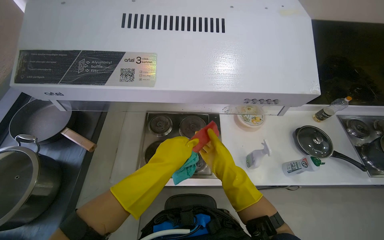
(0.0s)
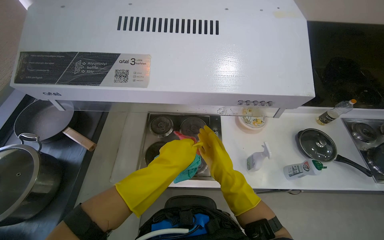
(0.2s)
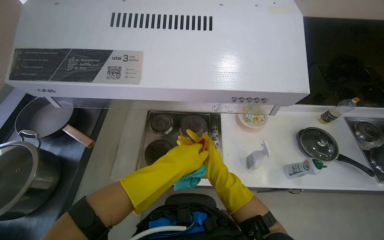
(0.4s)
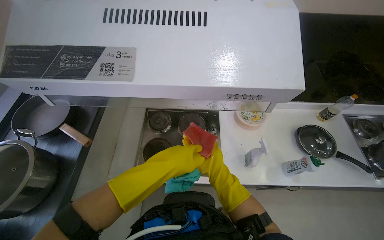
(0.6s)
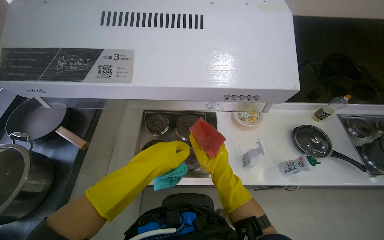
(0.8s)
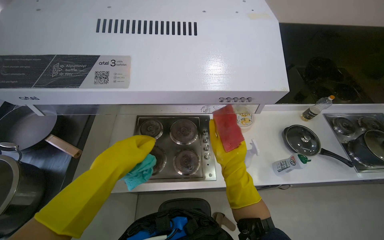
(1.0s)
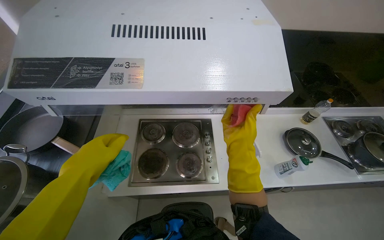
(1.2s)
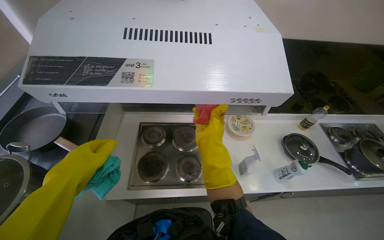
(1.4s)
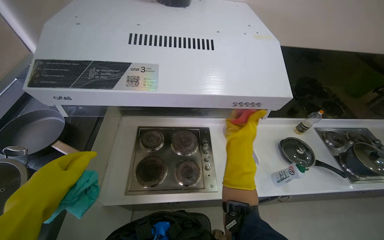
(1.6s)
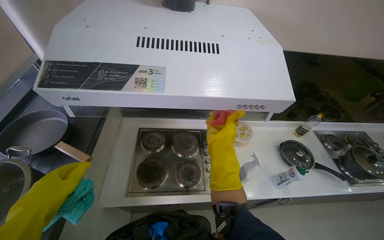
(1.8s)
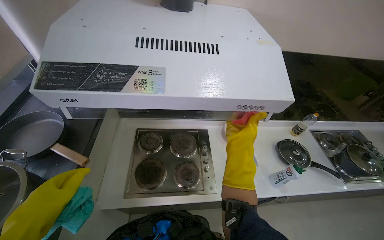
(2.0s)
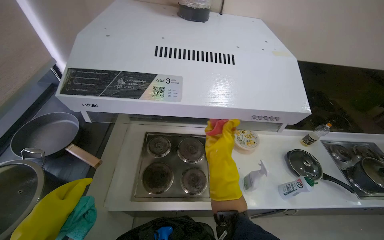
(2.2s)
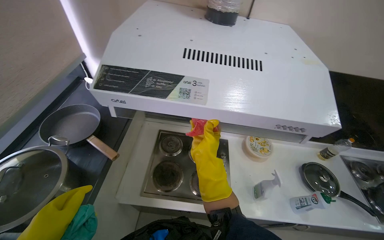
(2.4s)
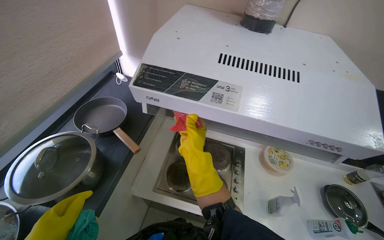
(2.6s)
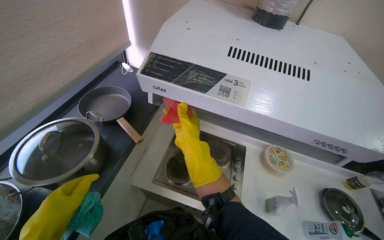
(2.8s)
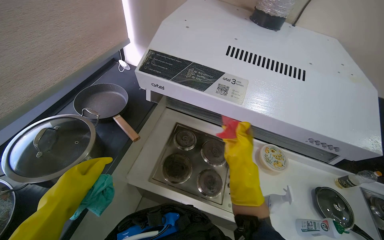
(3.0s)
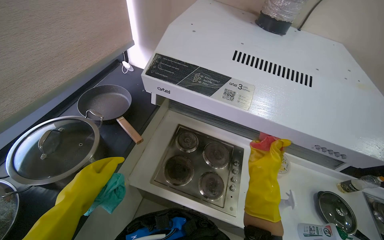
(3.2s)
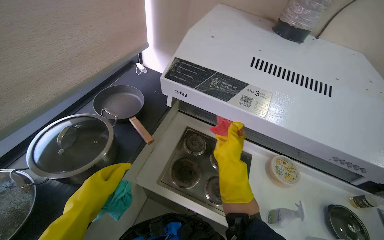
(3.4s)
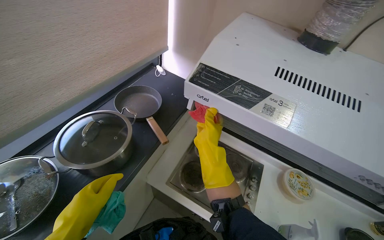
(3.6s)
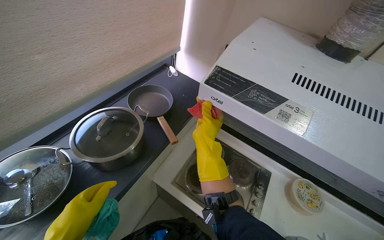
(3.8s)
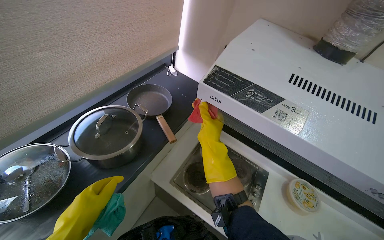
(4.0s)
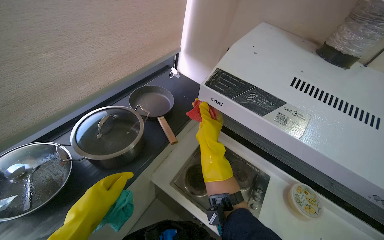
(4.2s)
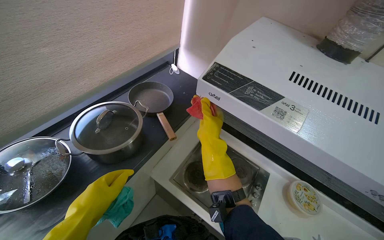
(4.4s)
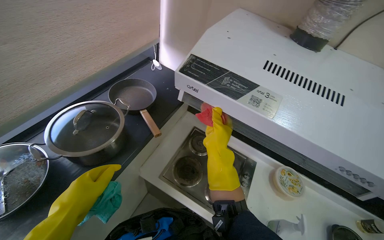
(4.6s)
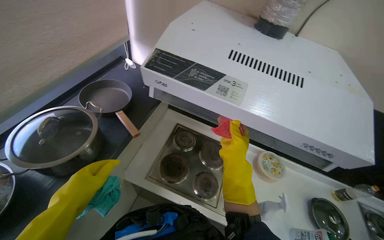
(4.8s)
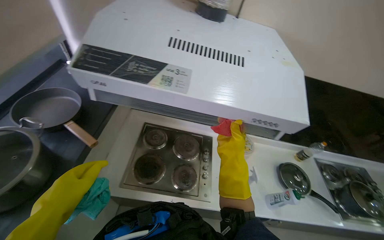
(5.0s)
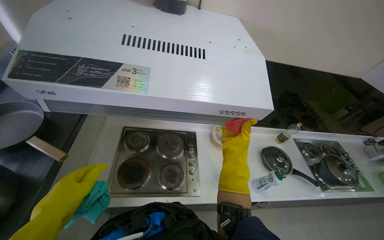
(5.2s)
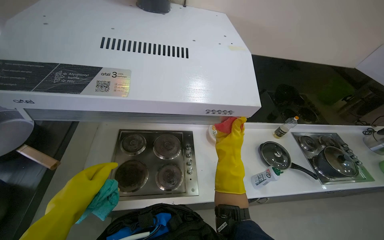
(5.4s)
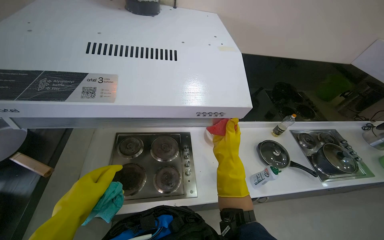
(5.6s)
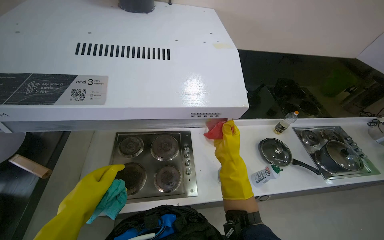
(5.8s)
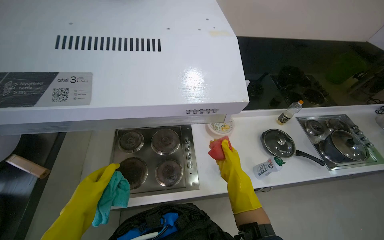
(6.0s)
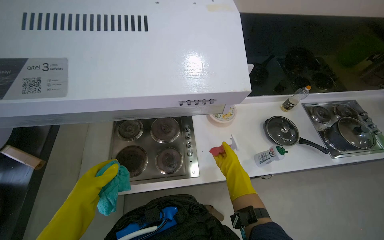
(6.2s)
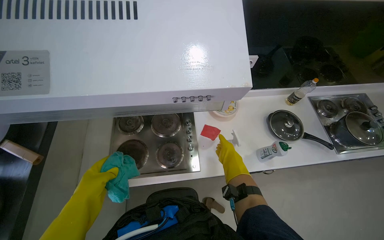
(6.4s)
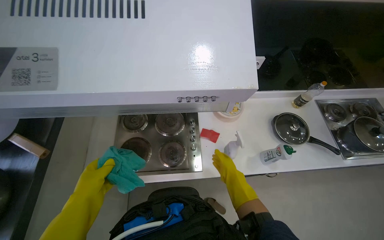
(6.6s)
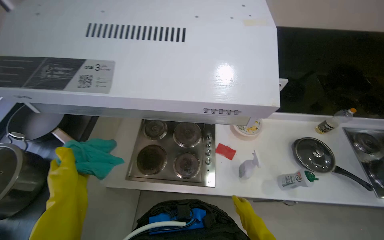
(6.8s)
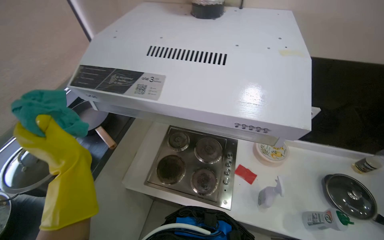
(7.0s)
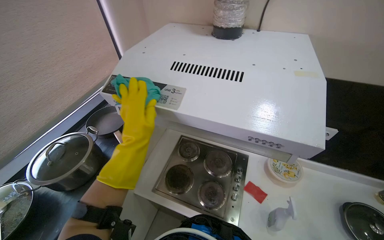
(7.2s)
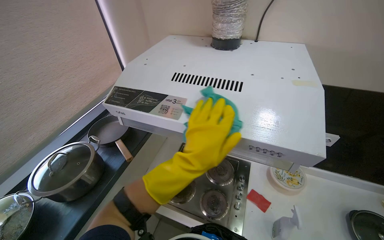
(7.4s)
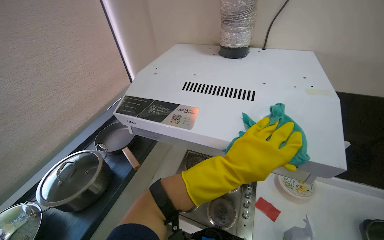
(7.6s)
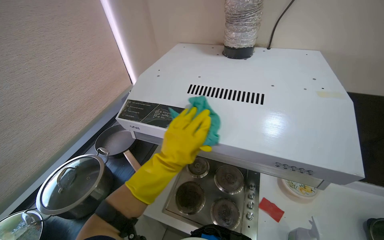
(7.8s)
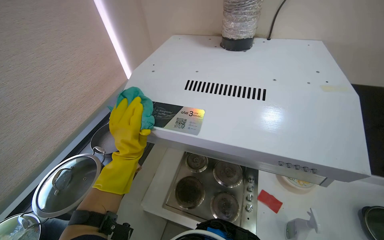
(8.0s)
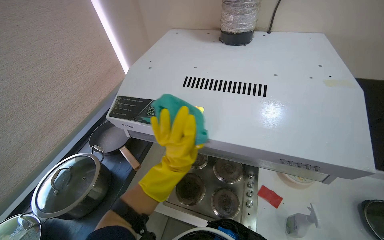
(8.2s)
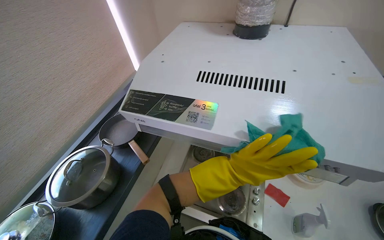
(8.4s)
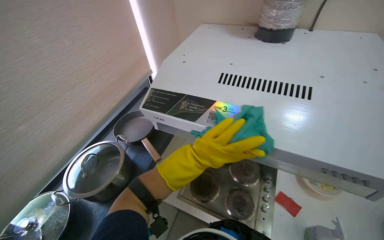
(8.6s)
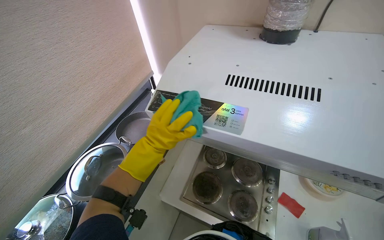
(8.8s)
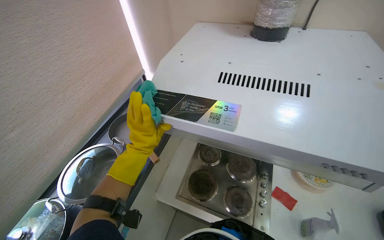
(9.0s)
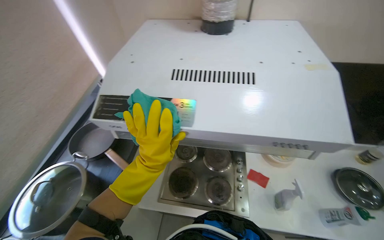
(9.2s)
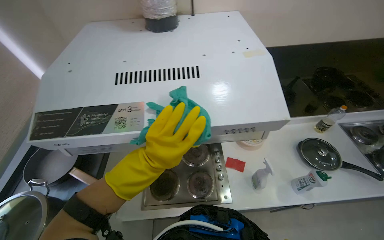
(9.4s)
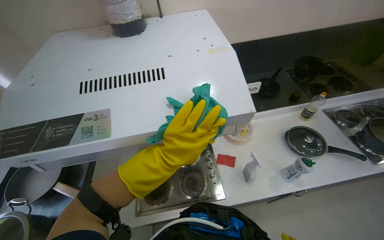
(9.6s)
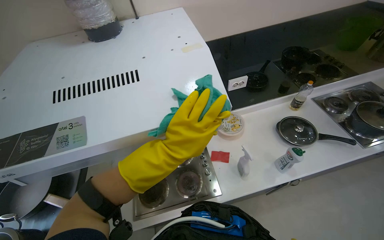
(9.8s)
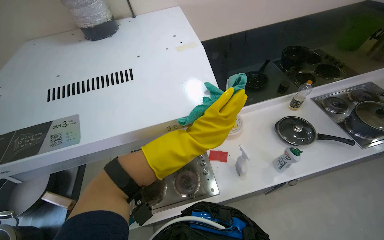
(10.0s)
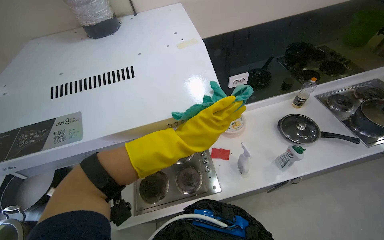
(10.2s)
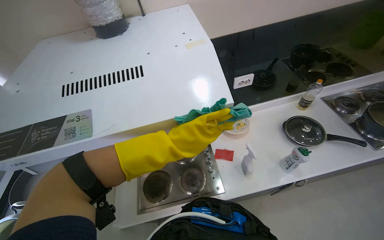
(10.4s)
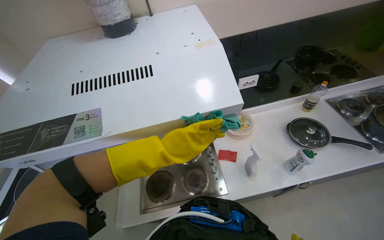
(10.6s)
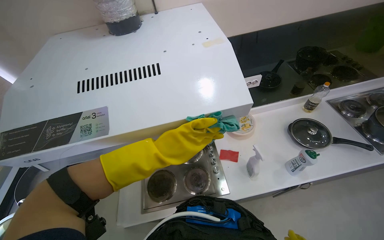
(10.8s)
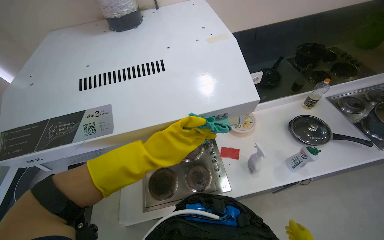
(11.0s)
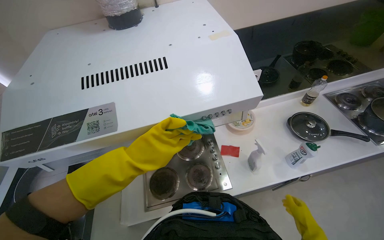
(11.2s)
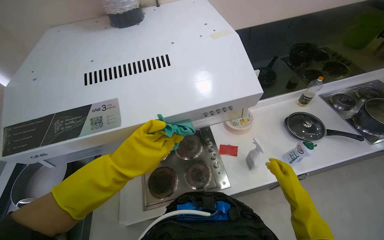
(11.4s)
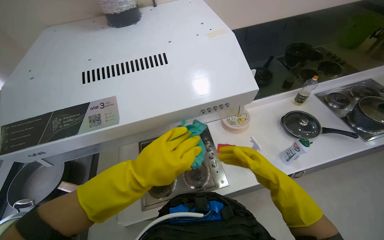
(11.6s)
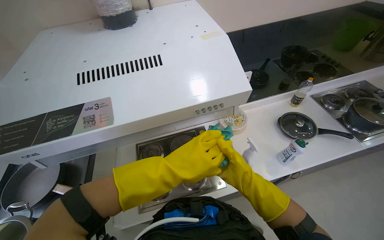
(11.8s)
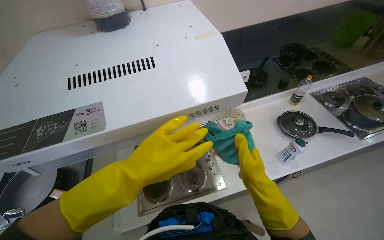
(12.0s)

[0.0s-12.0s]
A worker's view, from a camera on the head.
Job: cleaning kitchen.
The whole recording: Cleaning kitchen range hood. The worker sprays and wipes the kitchen range hood with a cloth and sponge.
0.0s to 1.6s: The left hand shifts approximately 25 cm to the left. Meanwhile the right hand moves nearer to the camera and up the picture, some 15 cm.
1.6s to 3.0s: The right hand reaches about 30 cm to the left, then returns.
3.0s to 4.4s: The right hand moves to the left and up the picture, roughly 20 cm.
4.4s to 6.0s: The wearer's head swings about 40 degrees to the right.
6.0s to 7.6s: The head turns to the left by roughly 30 degrees. The wearer looks roughly 15 degrees further upward. The left hand goes roughly 30 cm to the right and up the picture.
7.6s to 9.0s: The left hand moves left and right over roughly 25 cm, changing direction 2 times.
9.0s to 10.4s: The head turns to the right by about 35 degrees.
10.4s to 12.0s: The left hand shifts some 10 cm to the left.

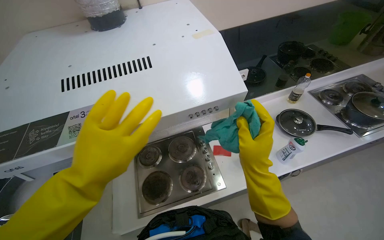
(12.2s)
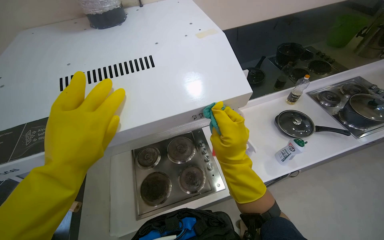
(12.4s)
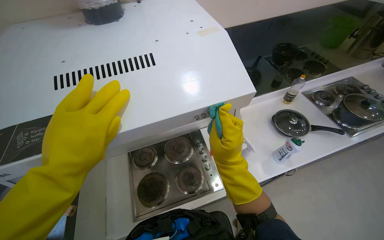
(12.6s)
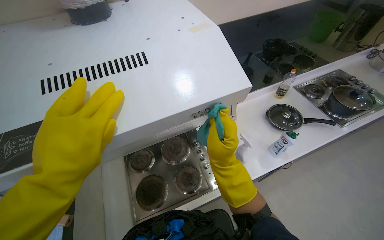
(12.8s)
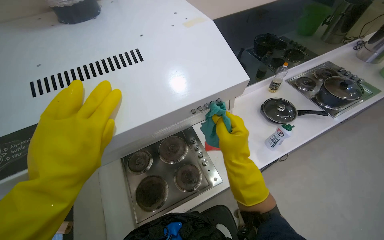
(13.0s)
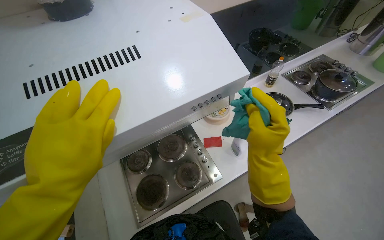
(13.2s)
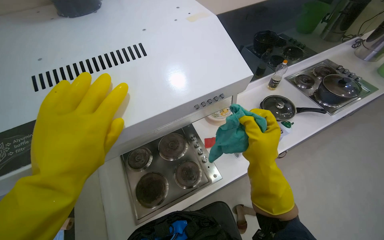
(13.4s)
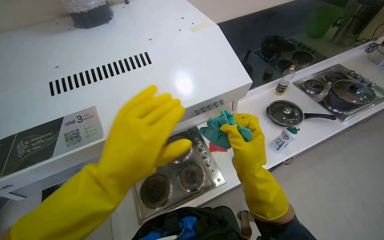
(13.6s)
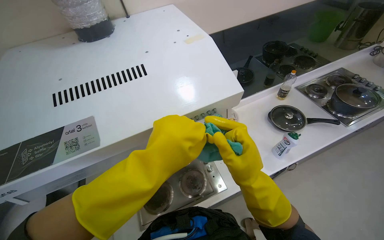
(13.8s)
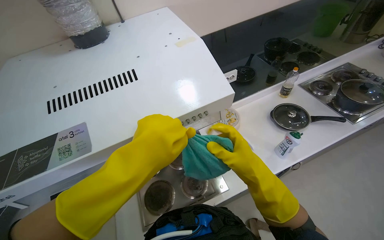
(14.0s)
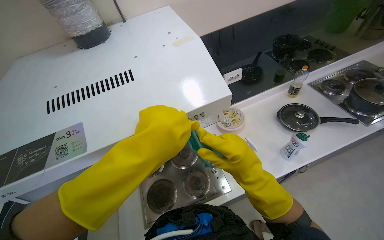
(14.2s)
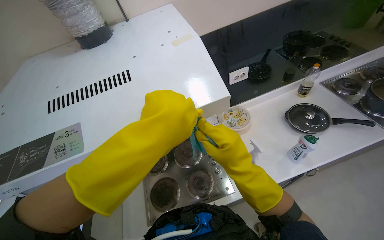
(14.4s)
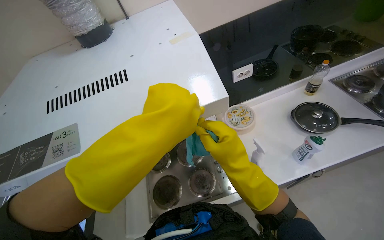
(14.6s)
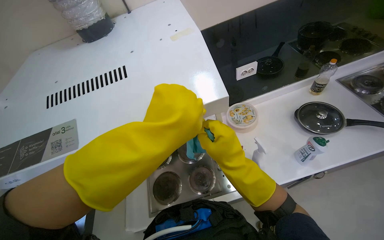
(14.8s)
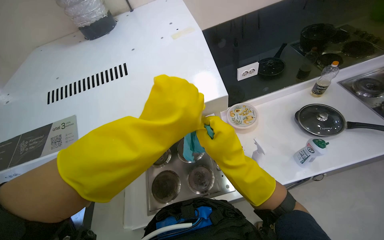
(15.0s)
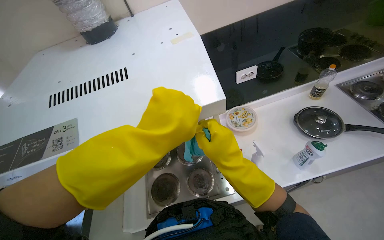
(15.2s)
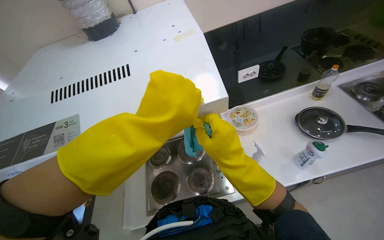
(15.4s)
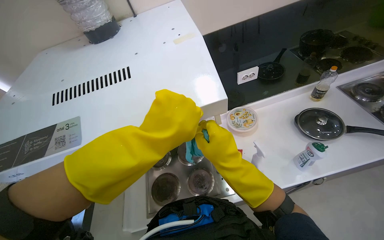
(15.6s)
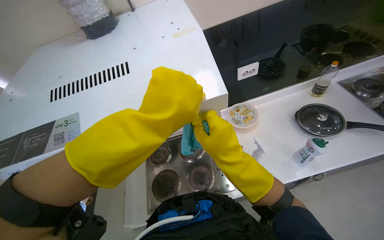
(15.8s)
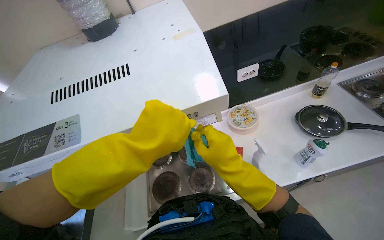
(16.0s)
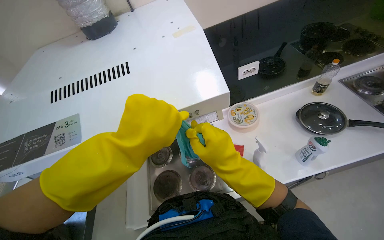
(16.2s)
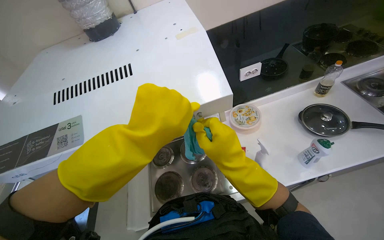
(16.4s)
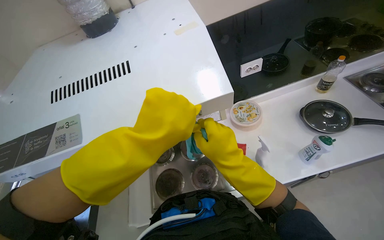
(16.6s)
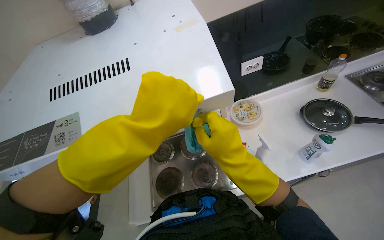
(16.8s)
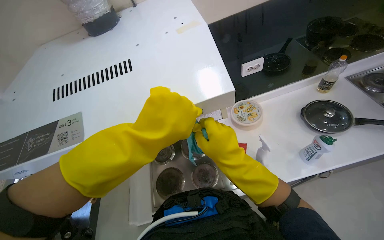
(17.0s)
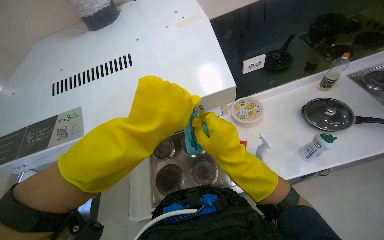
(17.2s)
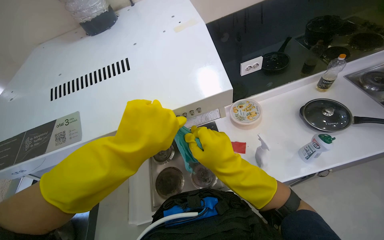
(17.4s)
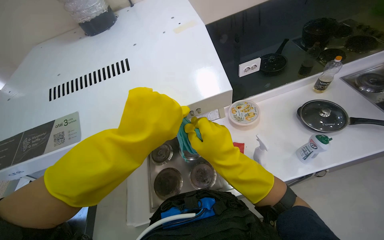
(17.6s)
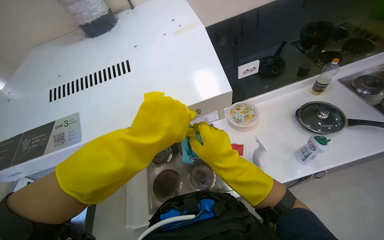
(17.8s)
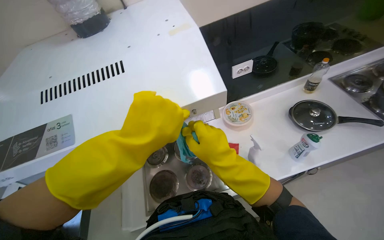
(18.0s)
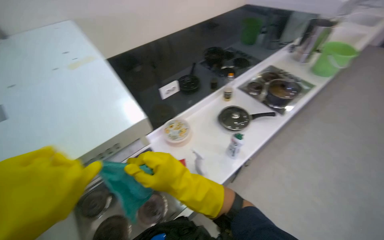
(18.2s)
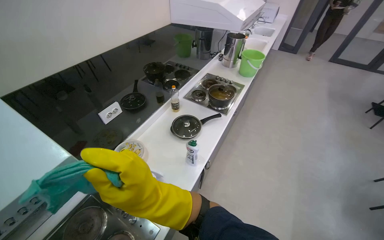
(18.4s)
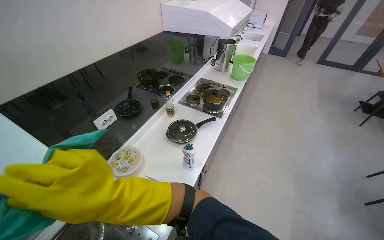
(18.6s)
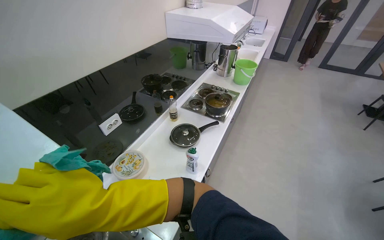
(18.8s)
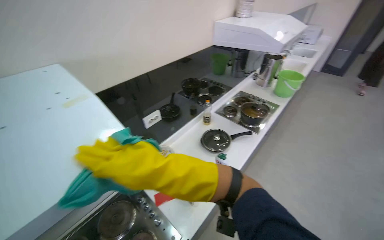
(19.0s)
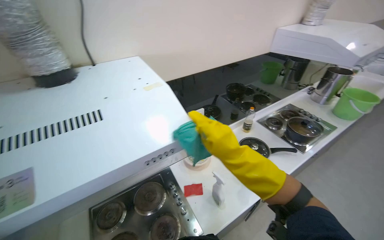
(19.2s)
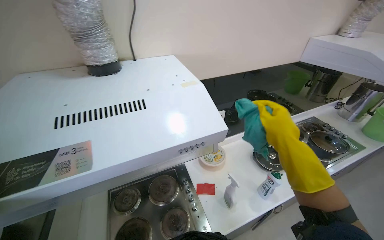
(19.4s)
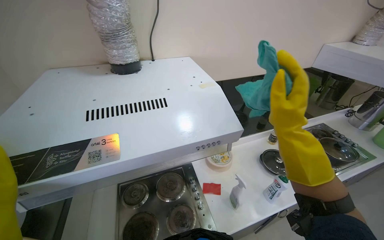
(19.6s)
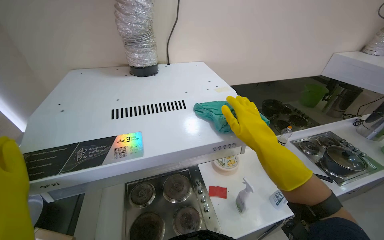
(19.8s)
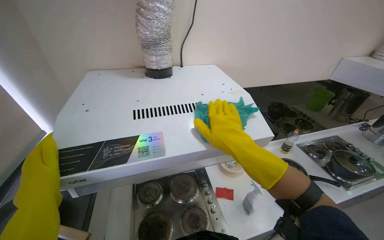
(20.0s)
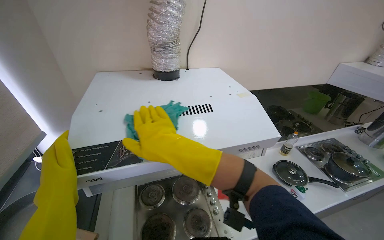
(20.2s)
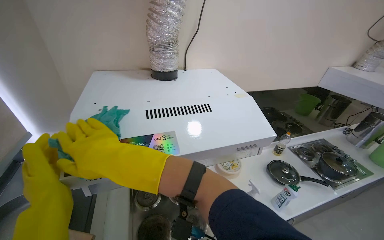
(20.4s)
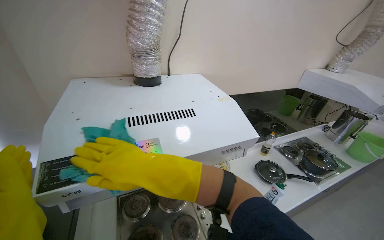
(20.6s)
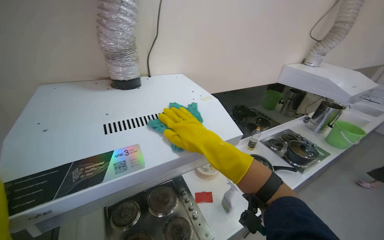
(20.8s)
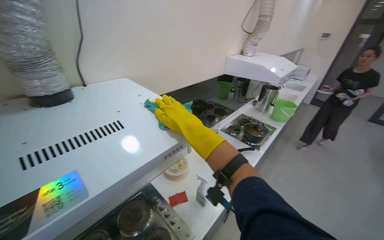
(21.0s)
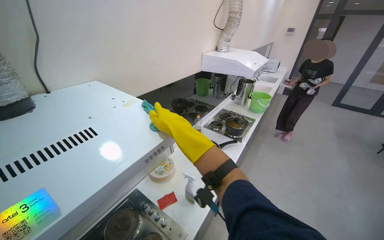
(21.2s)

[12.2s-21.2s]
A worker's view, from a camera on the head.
Job: cleaning kitchen.
The whole recording: Cleaning kitchen range hood. The worker sprays and wipes the kitchen range hood with a cloth and sponge.
16.6s to 18.2s: The head turns to the right by about 25 degrees.
18.2s to 19.8s: The head turns to the left by some 20 degrees. The camera pitches upward, by roughly 15 degrees.
19.8s to 21.2s: The head rotates approximately 40 degrees to the right.
